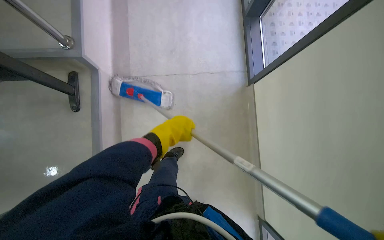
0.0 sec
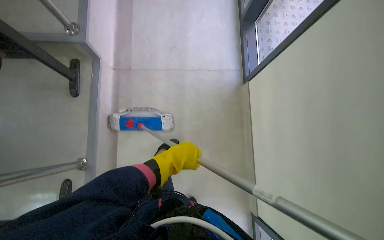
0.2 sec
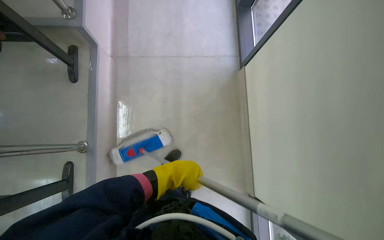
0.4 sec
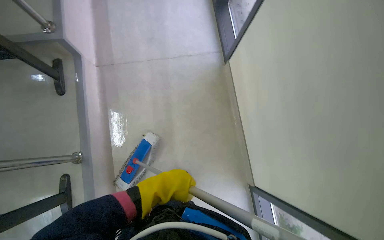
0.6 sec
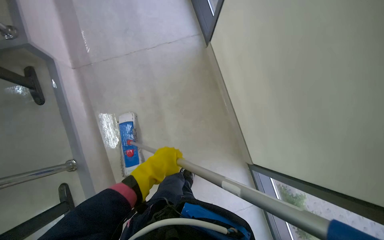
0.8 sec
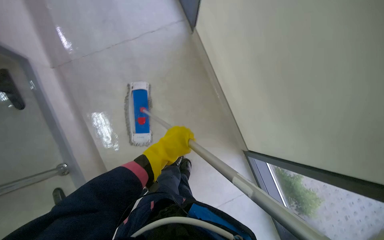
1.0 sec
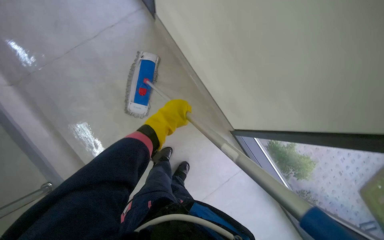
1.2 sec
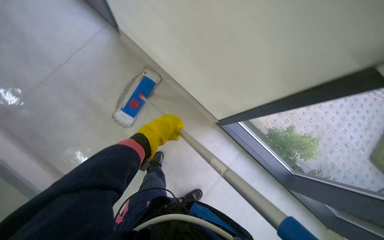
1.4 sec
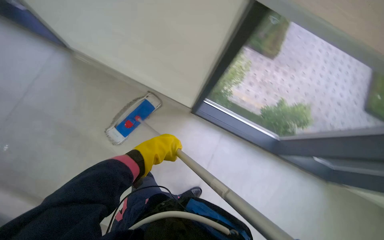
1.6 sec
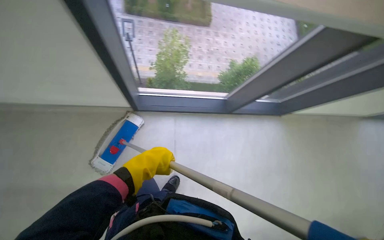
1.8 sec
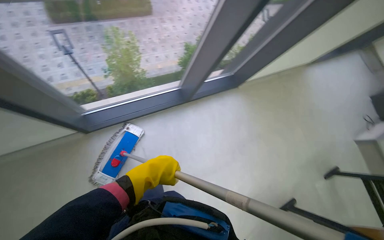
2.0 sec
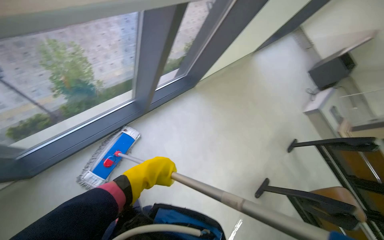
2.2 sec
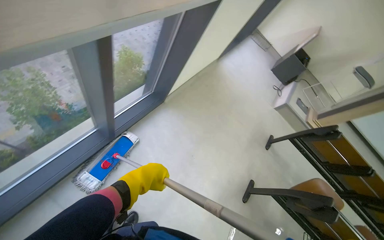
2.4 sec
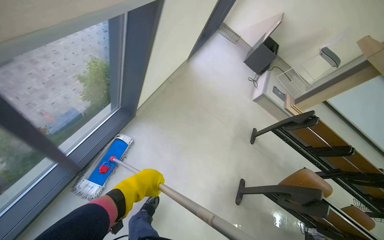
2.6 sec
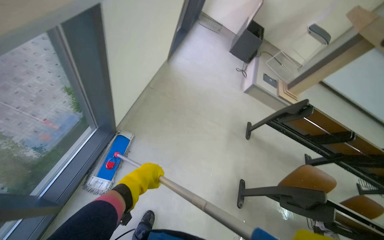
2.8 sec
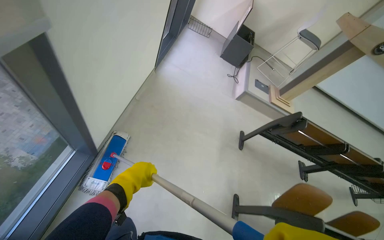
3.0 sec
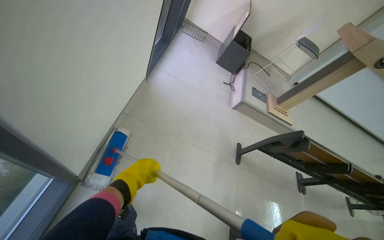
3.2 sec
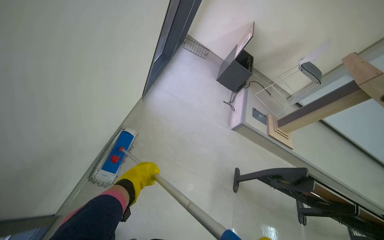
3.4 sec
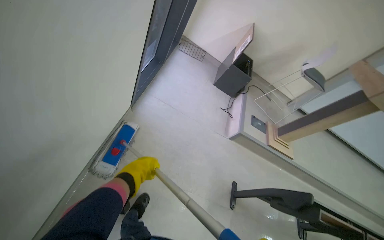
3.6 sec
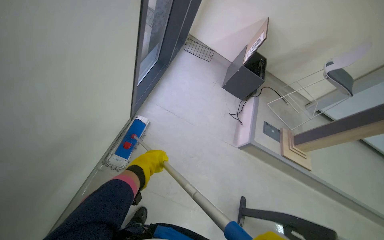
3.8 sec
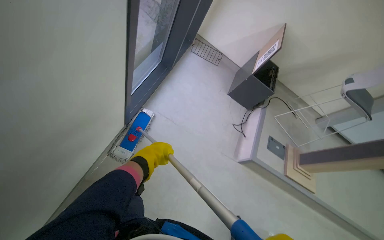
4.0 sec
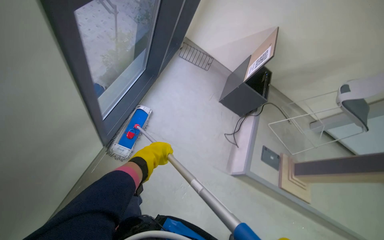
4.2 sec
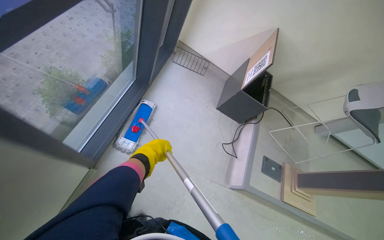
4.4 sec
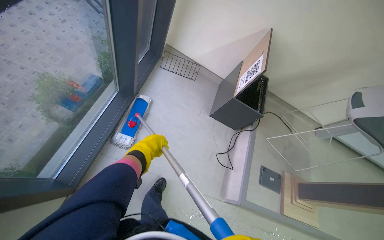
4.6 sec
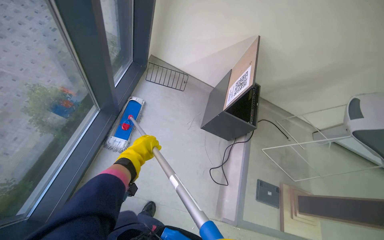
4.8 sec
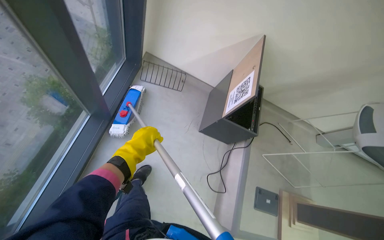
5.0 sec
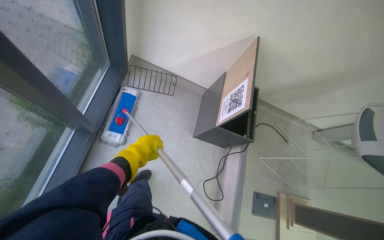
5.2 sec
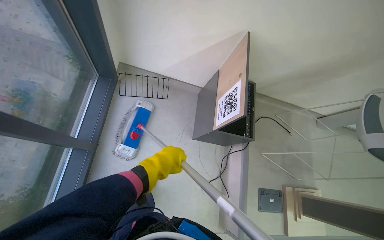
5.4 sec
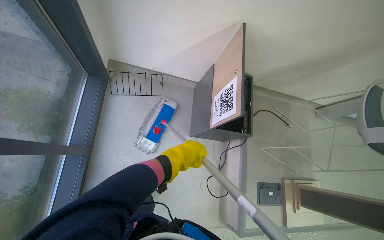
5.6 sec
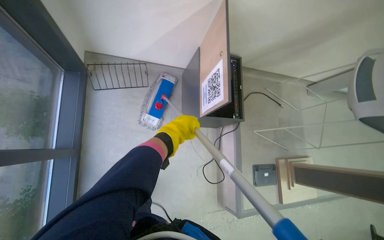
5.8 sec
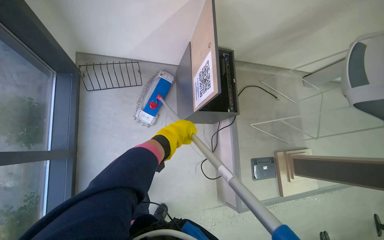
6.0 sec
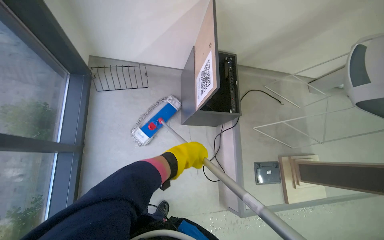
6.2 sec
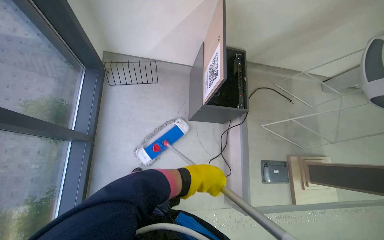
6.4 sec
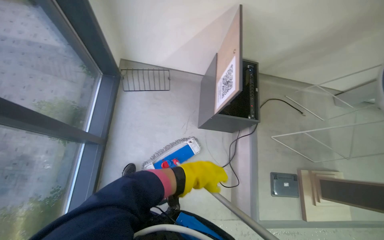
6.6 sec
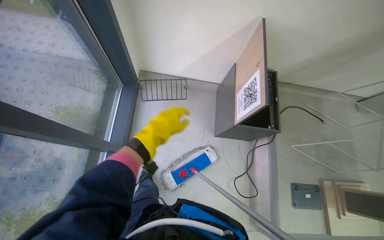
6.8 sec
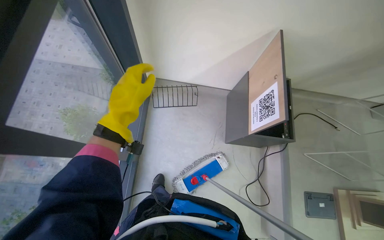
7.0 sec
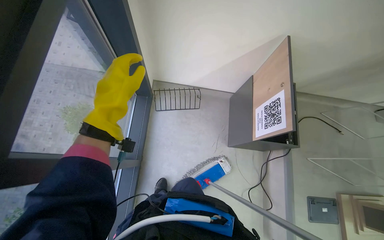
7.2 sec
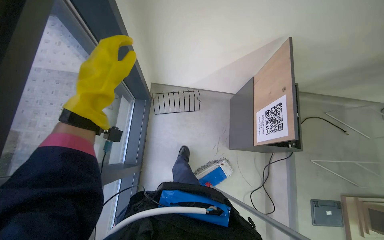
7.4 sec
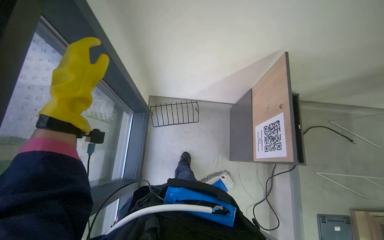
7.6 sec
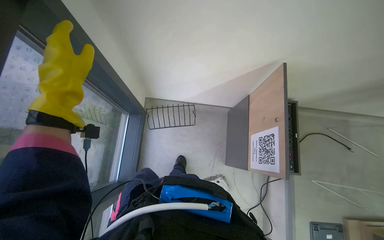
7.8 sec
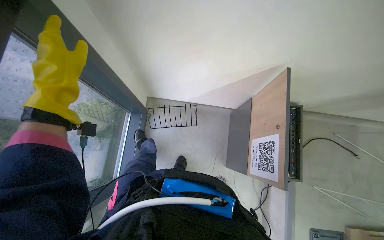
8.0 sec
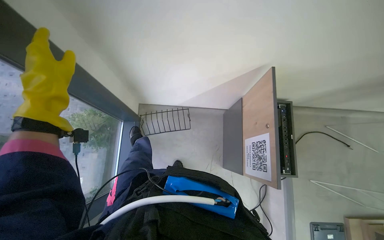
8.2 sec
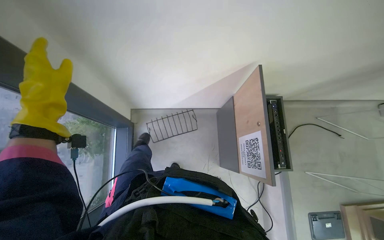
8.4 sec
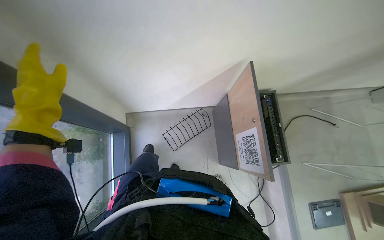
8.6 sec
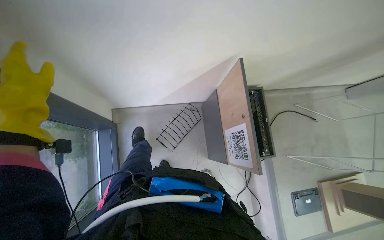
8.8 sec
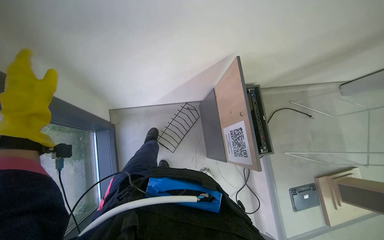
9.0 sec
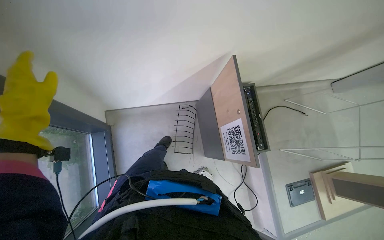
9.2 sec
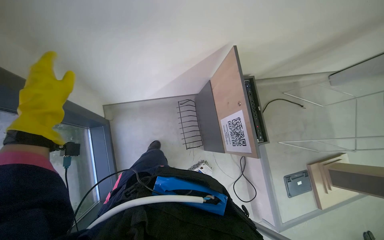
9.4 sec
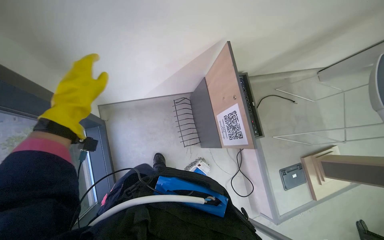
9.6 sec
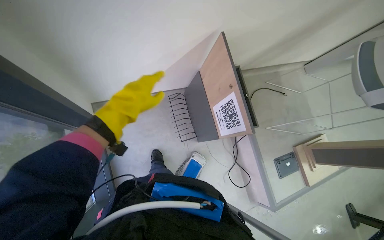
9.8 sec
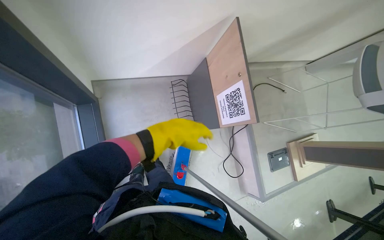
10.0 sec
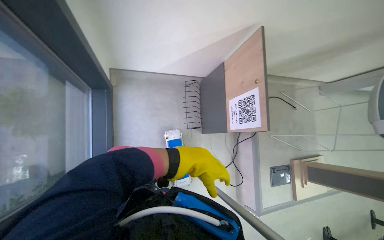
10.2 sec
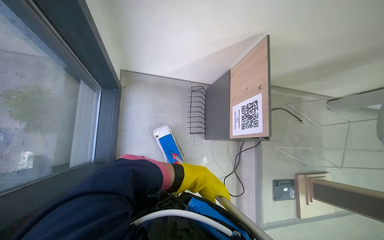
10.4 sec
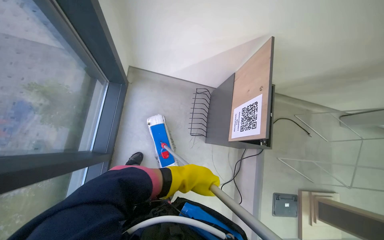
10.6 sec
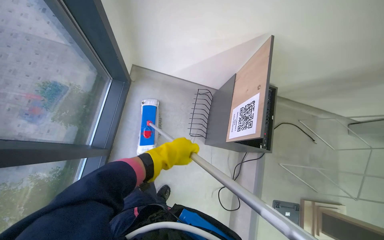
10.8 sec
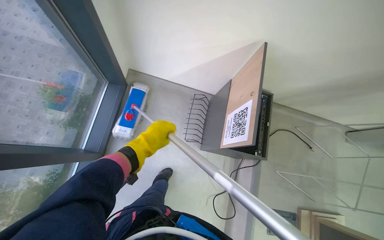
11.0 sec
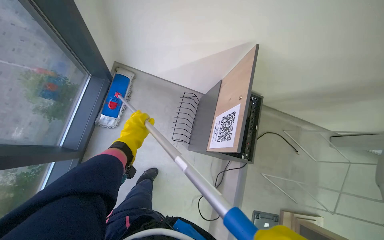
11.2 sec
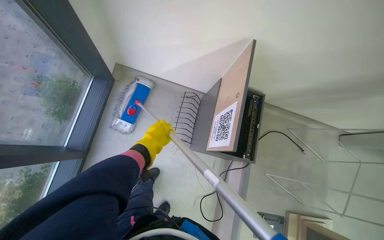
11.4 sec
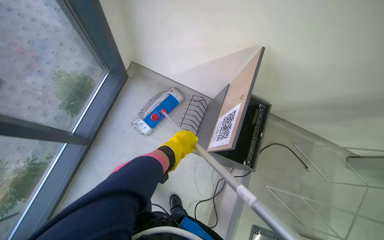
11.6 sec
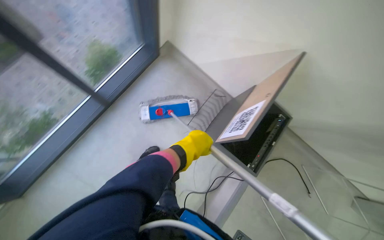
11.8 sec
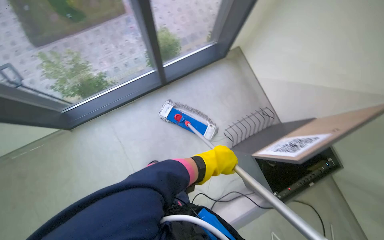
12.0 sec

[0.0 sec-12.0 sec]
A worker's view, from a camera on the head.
Job: mopping floor.
The whole recording: Mopping auditorium floor. The worker mops the floor in the auditorium, moving between rows of desks.
0.0 sec to 1.6 sec: The wearer moves roughly 80 cm. The scene rotates counterclockwise by some 60 degrees.
1.6 sec to 3.0 sec: The wearer moves some 1.5 m. The wearer's head swings some 95 degrees to the right.
3.0 sec to 4.4 sec: The camera is carried approximately 1.5 m.
4.4 sec to 6.0 sec: The wearer moves some 90 cm. The wearer looks some 20 degrees further downward.
6.0 sec to 7.6 sec: The left hand heads to the left, up the picture and nearer to the camera, covering about 60 cm.
10.4 sec to 12.0 sec: The camera travels roughly 40 cm. The wearer's head swings about 60 degrees to the left.

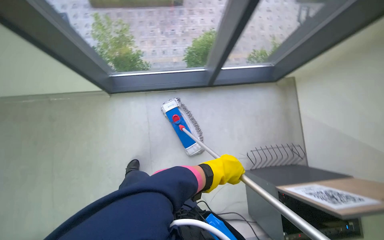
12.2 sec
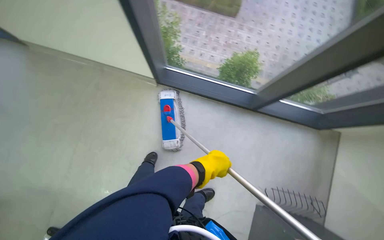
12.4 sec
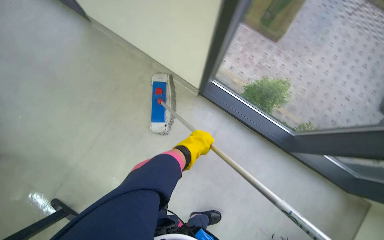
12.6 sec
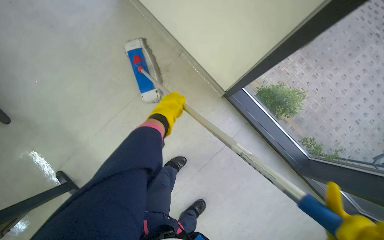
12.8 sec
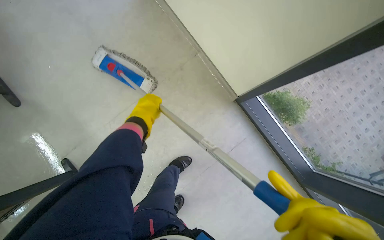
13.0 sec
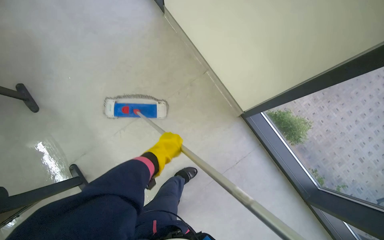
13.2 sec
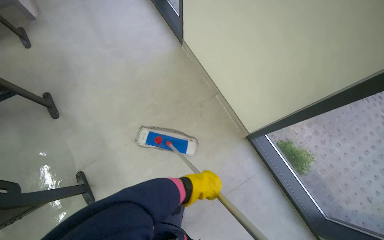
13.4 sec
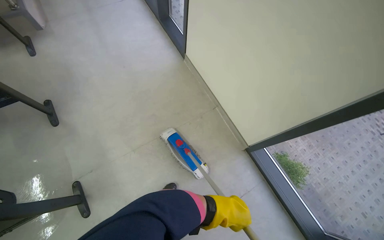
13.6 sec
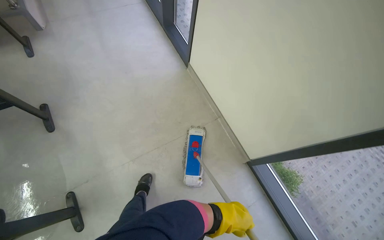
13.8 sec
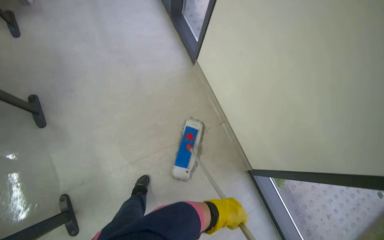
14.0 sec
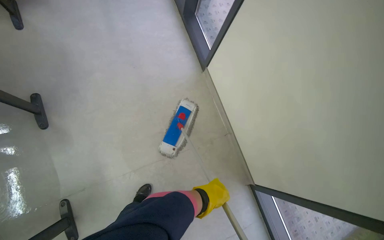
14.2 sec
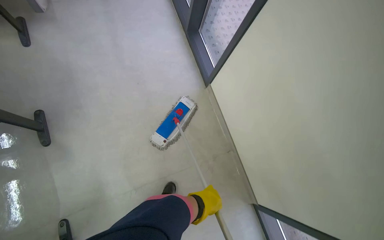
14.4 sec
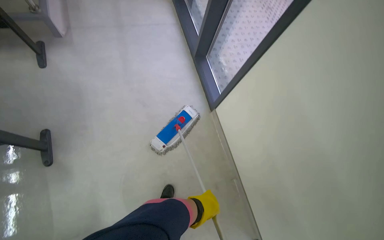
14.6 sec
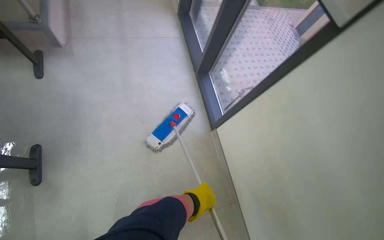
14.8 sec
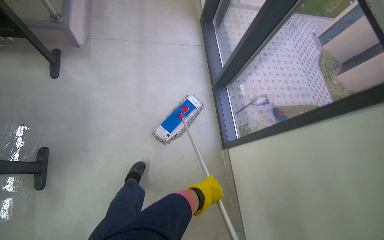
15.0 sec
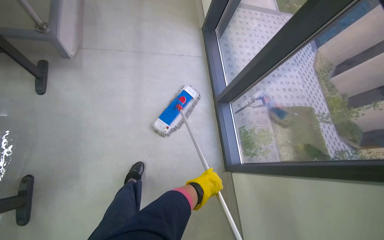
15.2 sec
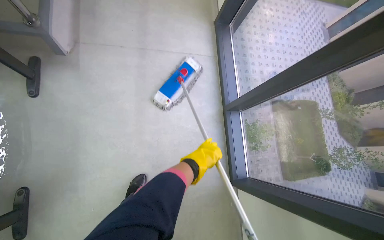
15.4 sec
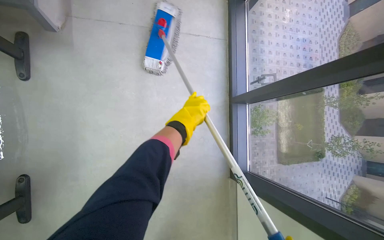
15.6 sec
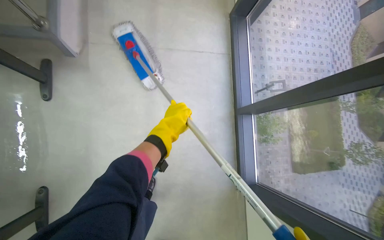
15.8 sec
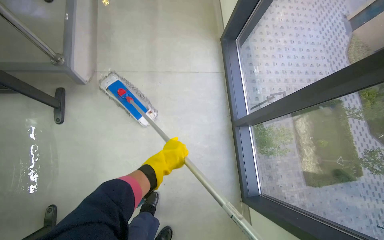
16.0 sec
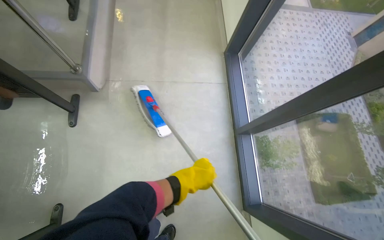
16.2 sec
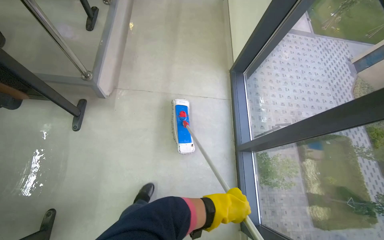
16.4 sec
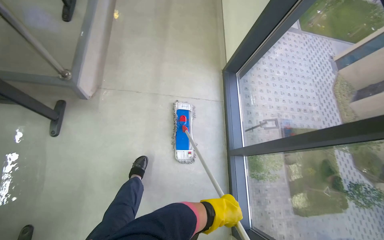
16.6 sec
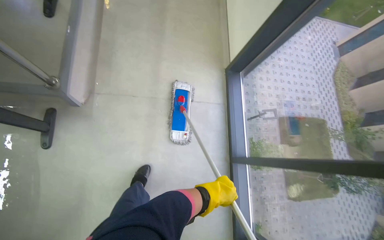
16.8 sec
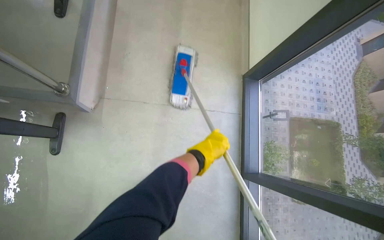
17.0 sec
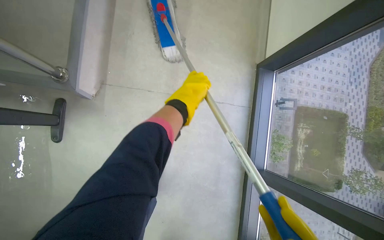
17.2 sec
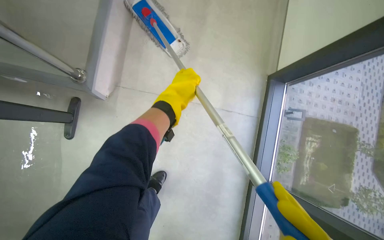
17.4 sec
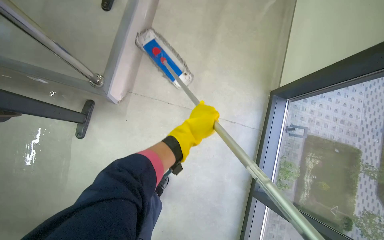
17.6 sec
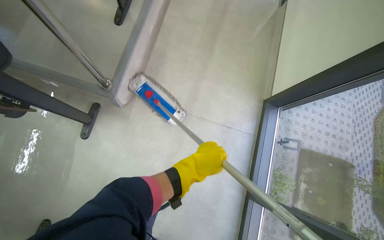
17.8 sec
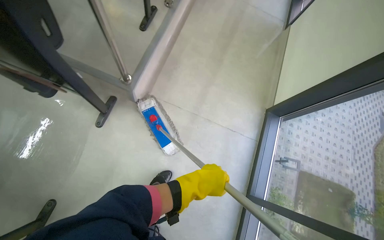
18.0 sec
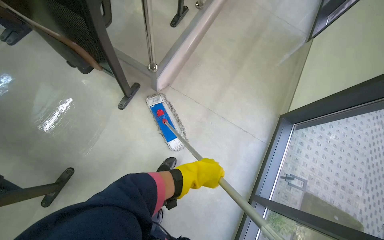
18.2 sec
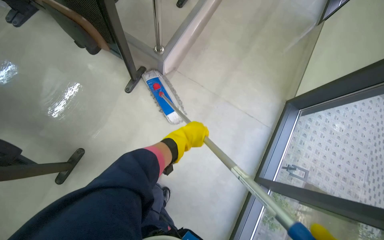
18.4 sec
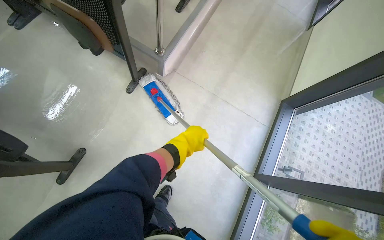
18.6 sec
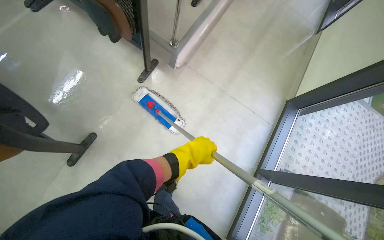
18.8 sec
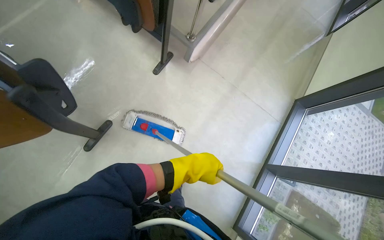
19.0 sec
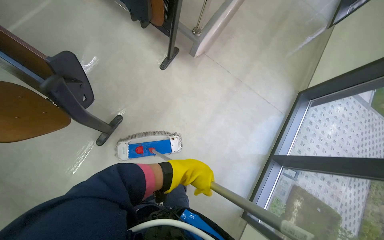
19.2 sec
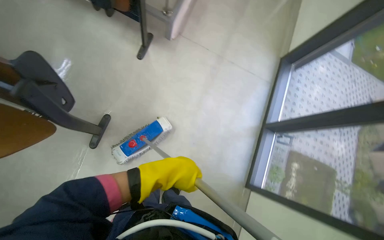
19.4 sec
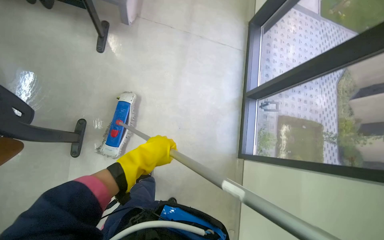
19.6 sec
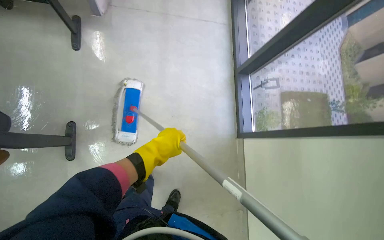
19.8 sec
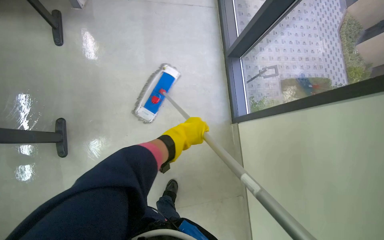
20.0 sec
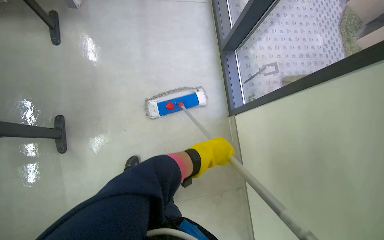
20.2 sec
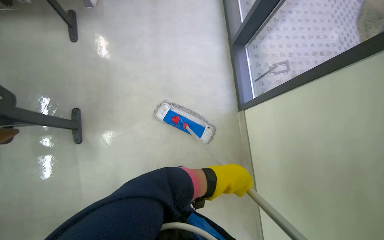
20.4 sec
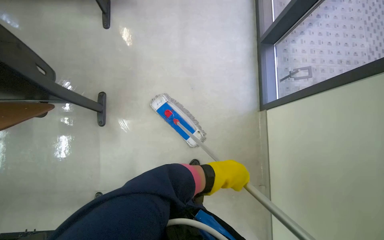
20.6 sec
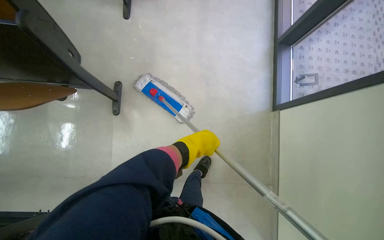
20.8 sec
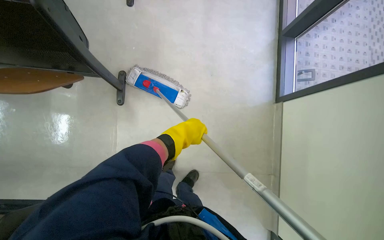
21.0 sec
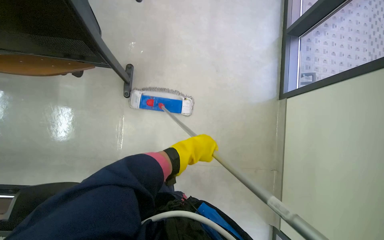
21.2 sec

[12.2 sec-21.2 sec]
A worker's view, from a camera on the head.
Job: mopping floor.
The whole recording: Mopping auditorium floor. The worker mops the floor in the auditorium, moving between rows of desks.
12.2 sec to 13.8 sec: The camera is carried approximately 90 cm. The wearer looks some 15 degrees further upward. The scene rotates clockwise by roughly 70 degrees.
13.8 sec to 15.2 sec: The head travels some 1 m.
15.2 sec to 16.6 sec: The camera travels approximately 40 cm.
16.6 sec to 18.2 sec: The scene rotates clockwise by roughly 30 degrees. The left hand shifts approximately 30 cm to the left and up the picture.
18.2 sec to 19.8 sec: The camera is carried approximately 60 cm. The view tilts approximately 15 degrees downward. Everything in view rotates about 30 degrees counterclockwise.
19.8 sec to 21.2 sec: The camera is carried some 50 cm.
